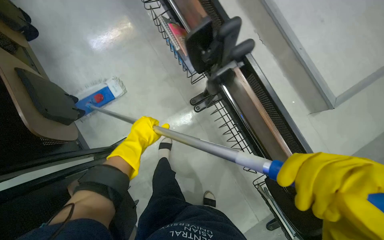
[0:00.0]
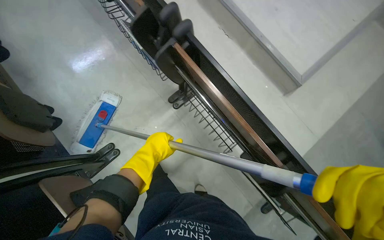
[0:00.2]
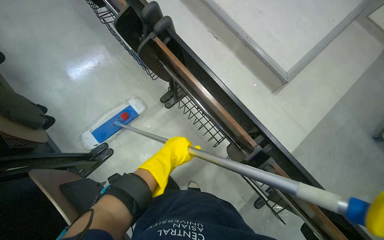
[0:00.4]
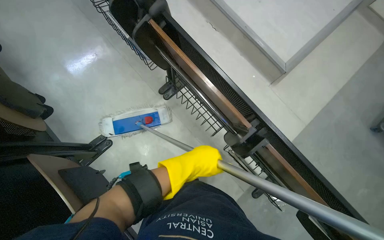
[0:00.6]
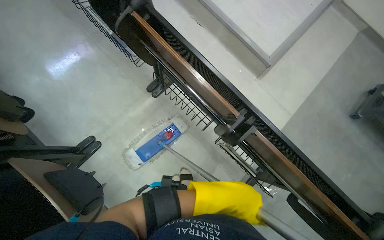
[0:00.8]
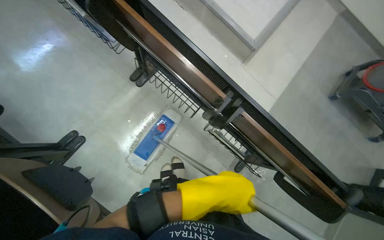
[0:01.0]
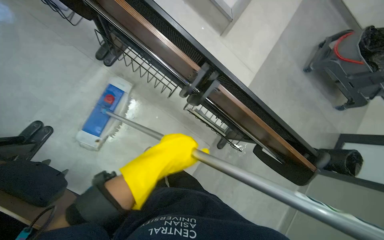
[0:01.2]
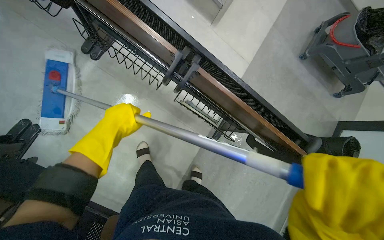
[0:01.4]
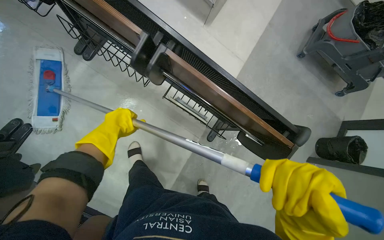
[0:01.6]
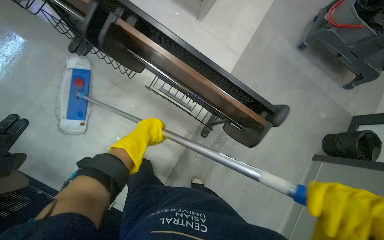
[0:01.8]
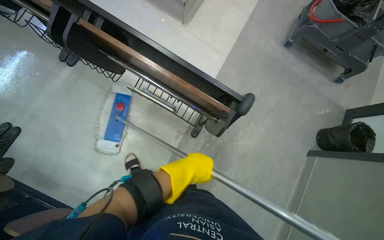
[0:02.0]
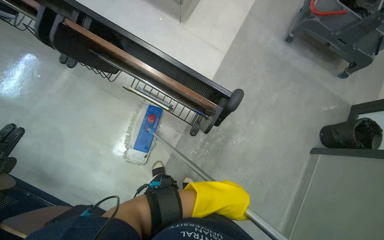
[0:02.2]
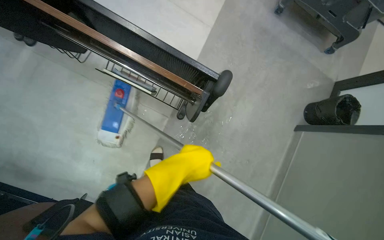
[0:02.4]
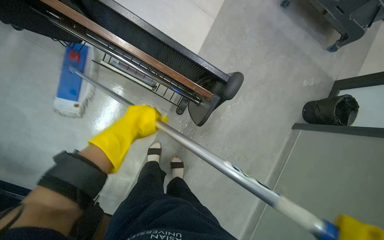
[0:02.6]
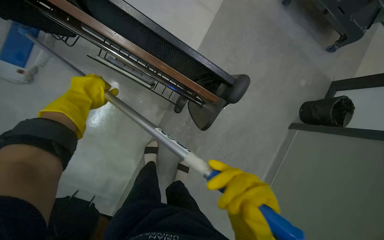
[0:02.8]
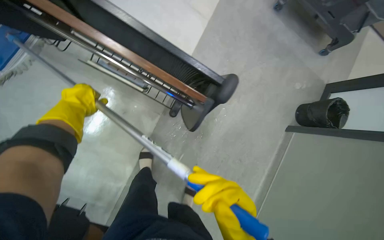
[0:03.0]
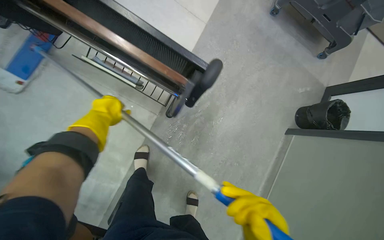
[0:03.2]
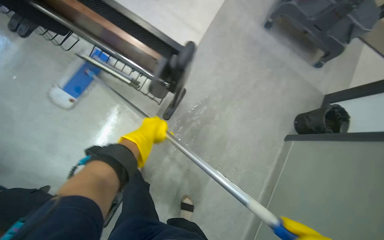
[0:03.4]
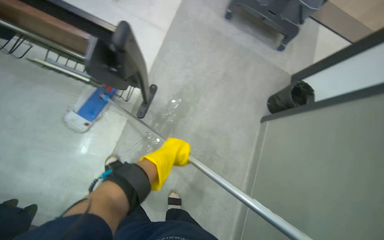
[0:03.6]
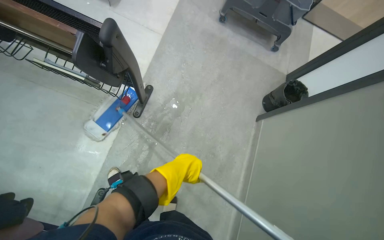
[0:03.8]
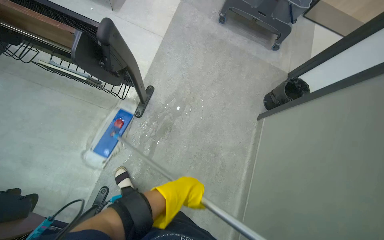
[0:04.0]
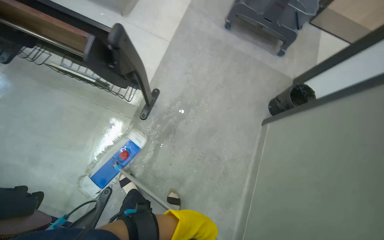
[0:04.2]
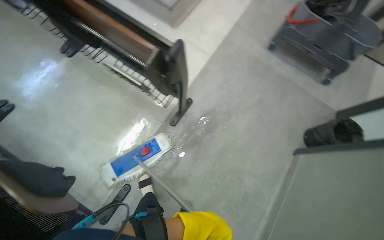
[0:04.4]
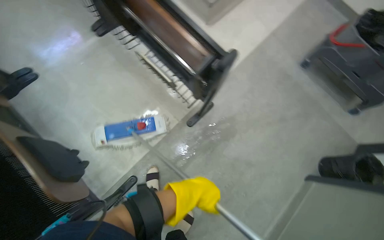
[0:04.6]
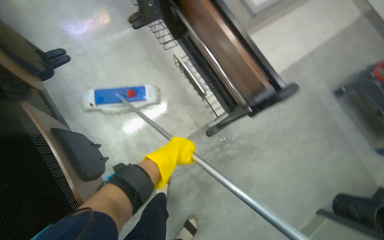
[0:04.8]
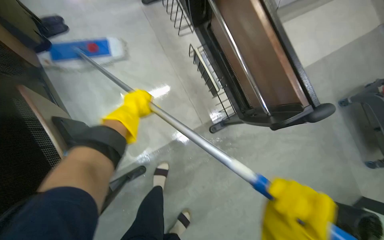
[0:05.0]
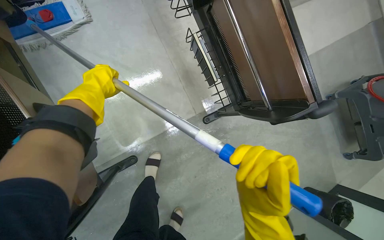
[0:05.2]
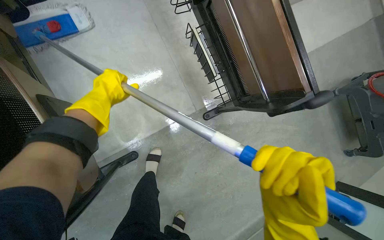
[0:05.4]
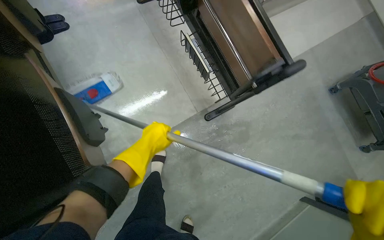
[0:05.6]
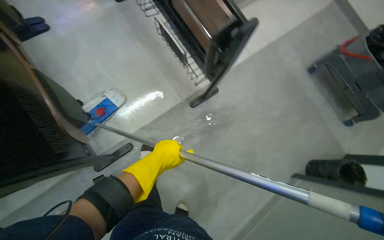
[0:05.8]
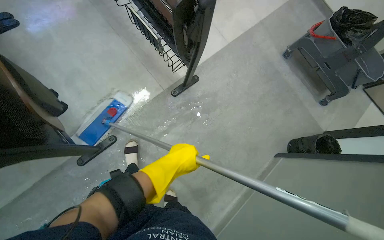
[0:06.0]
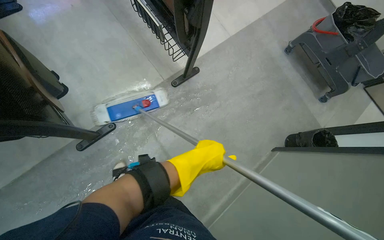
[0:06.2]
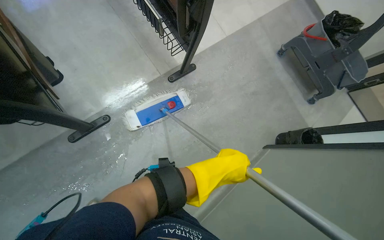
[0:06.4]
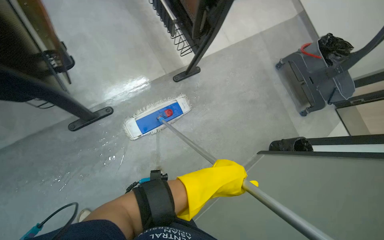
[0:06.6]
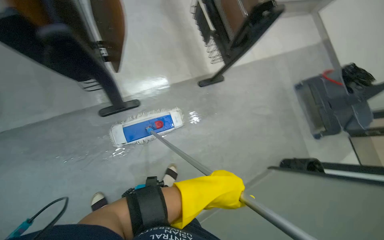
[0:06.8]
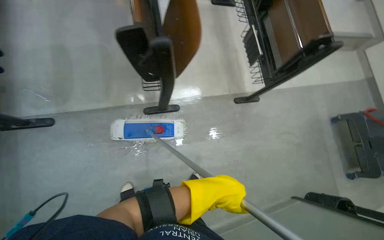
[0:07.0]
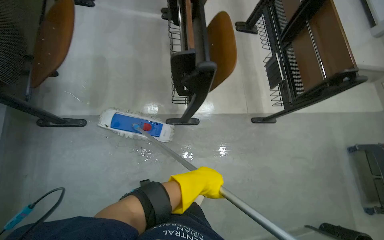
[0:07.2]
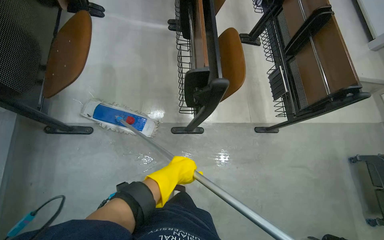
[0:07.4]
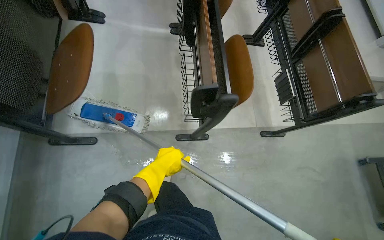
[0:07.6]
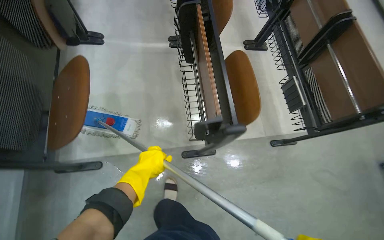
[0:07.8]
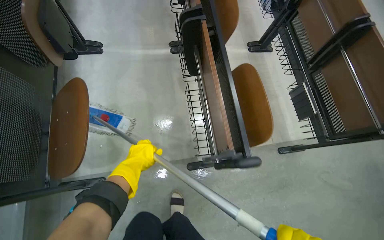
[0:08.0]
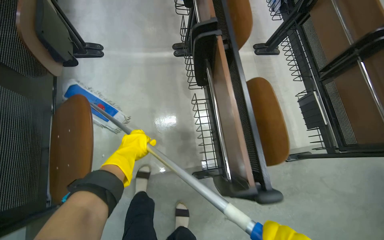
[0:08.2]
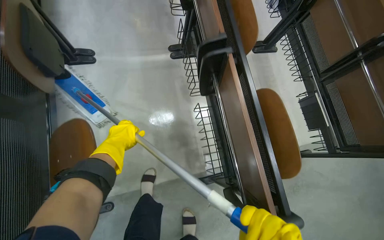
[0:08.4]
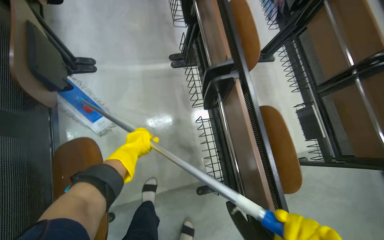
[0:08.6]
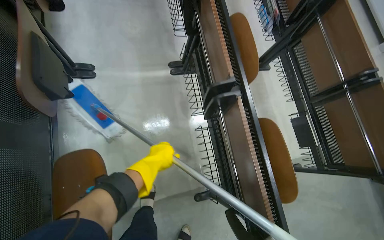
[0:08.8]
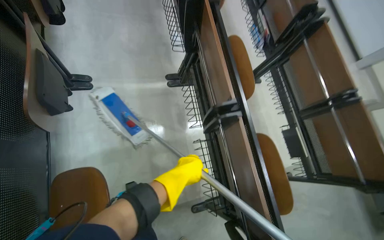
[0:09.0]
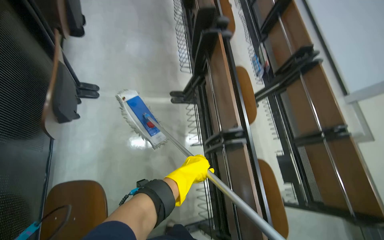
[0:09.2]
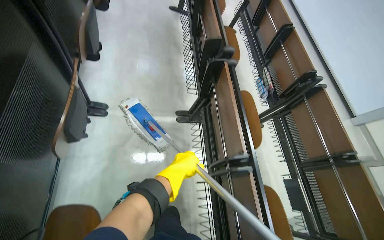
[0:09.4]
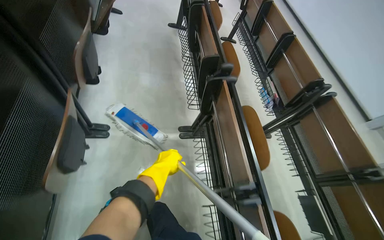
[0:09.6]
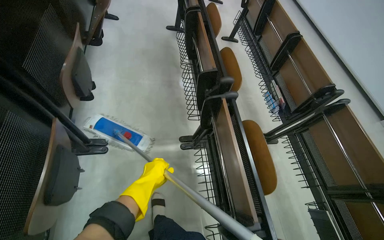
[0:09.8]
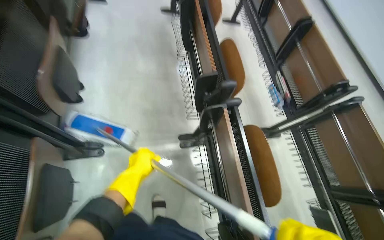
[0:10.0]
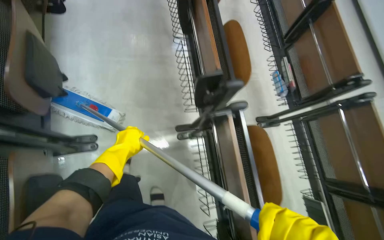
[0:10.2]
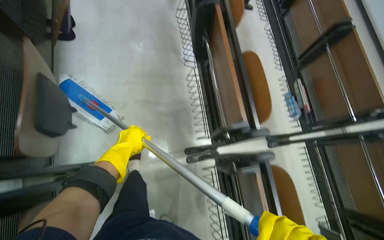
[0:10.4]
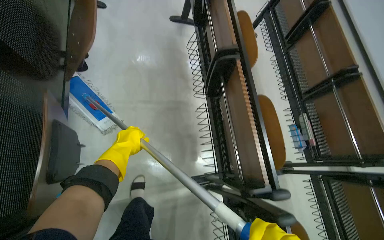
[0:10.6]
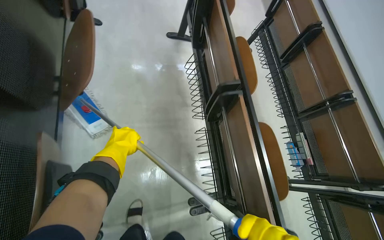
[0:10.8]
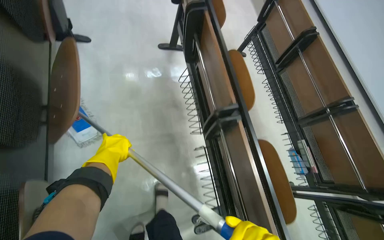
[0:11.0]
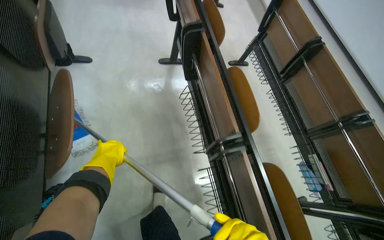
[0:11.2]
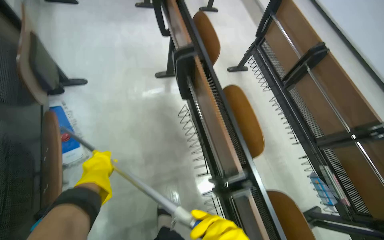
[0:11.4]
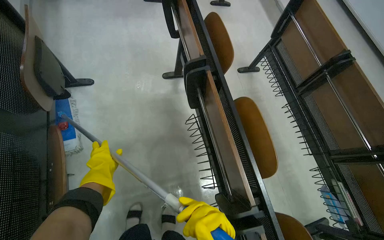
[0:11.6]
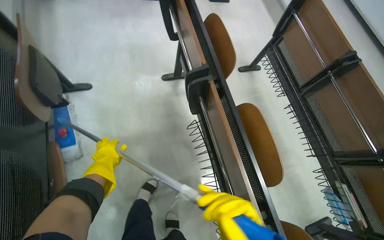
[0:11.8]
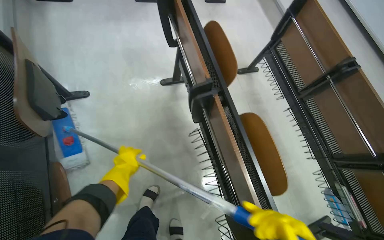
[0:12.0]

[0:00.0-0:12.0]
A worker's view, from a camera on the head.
Job: mopping floor.
The whole recording: Mopping building floor. The worker prepares the mop and mops the floor in the building hallway.
0:00.0 to 0:01.6: The camera travels about 50 cm. The wearer looks some 30 degrees further to the right.
0:01.6 to 0:03.0: The left hand goes to the right and returns, roughly 50 cm each way.
0:03.0 to 0:04.4: The camera pitches upward, by some 15 degrees. The left hand goes about 70 cm to the right and down the picture.
0:06.0 to 0:07.6: The head travels about 70 cm. The view tips upward by about 15 degrees. The scene turns approximately 35 degrees clockwise in the picture.
0:07.6 to 0:09.0: The wearer moves some 70 cm.
0:09.0 to 0:10.4: The camera travels about 60 cm.

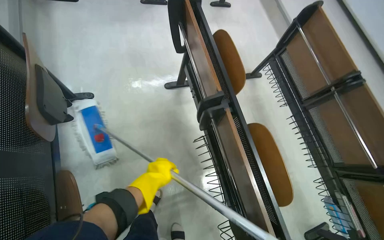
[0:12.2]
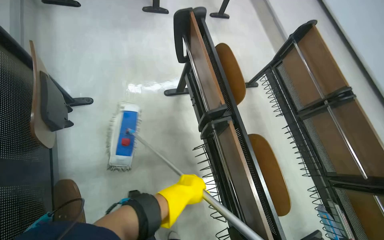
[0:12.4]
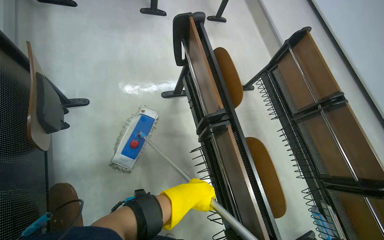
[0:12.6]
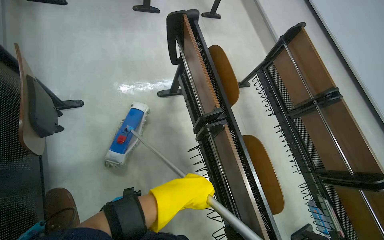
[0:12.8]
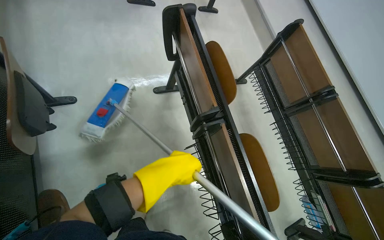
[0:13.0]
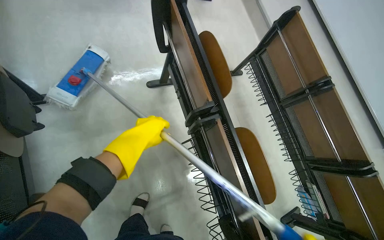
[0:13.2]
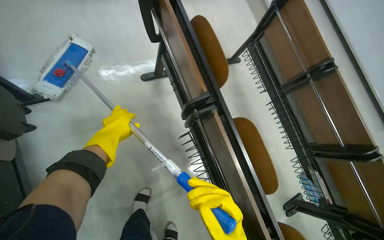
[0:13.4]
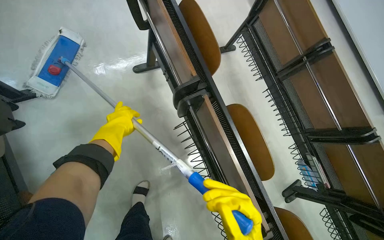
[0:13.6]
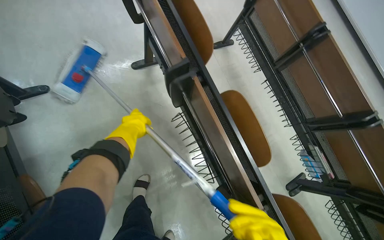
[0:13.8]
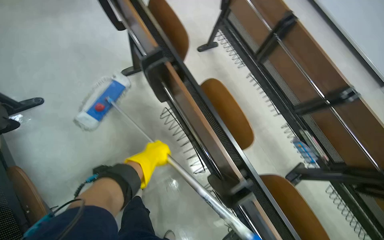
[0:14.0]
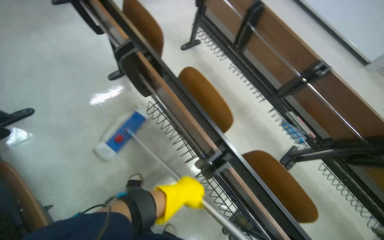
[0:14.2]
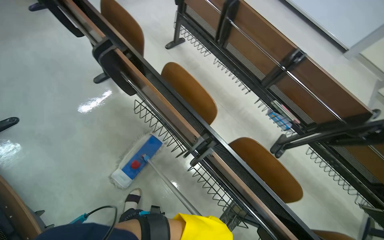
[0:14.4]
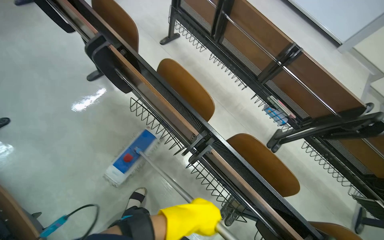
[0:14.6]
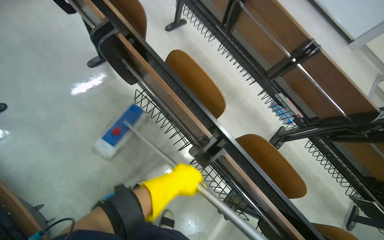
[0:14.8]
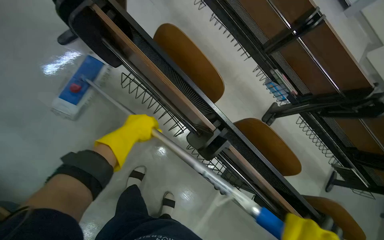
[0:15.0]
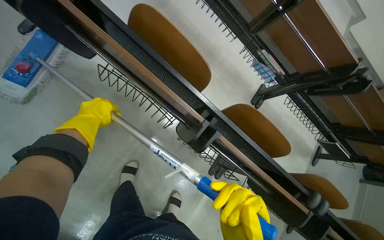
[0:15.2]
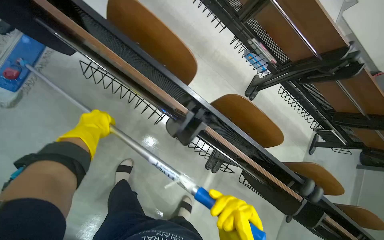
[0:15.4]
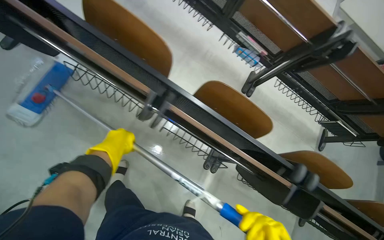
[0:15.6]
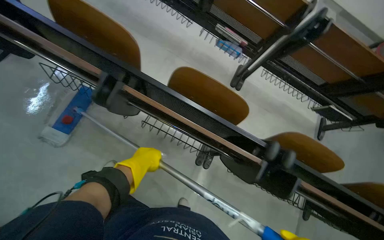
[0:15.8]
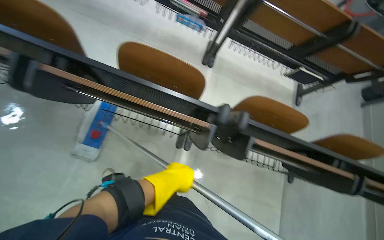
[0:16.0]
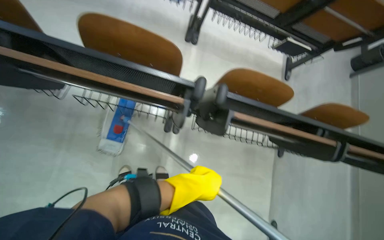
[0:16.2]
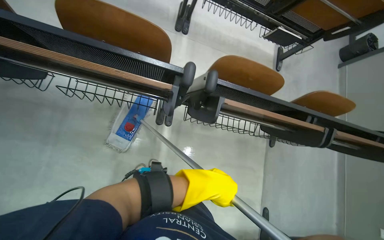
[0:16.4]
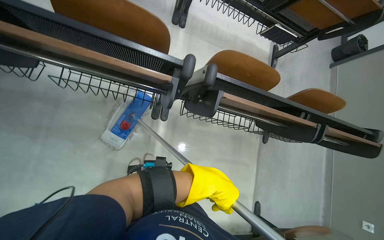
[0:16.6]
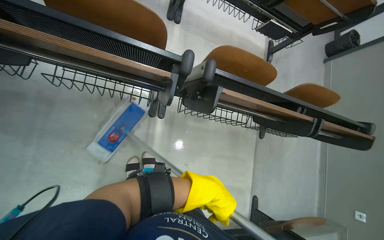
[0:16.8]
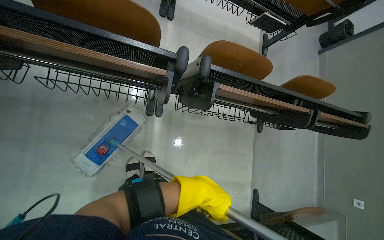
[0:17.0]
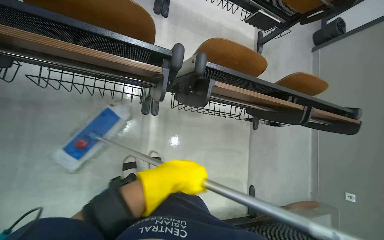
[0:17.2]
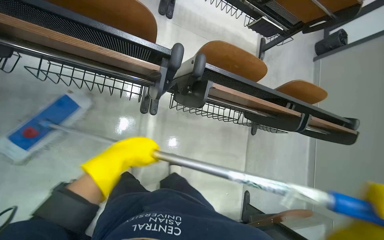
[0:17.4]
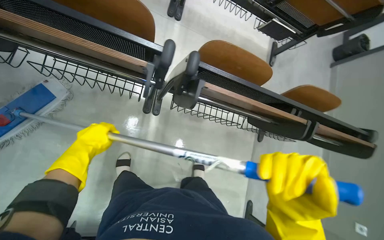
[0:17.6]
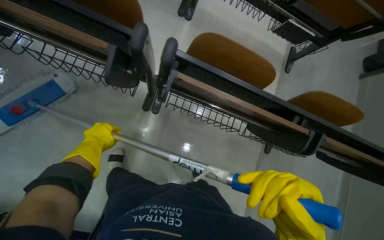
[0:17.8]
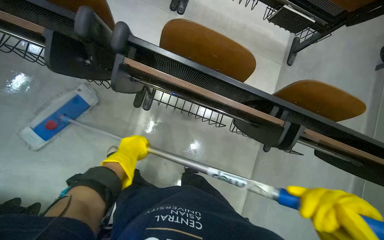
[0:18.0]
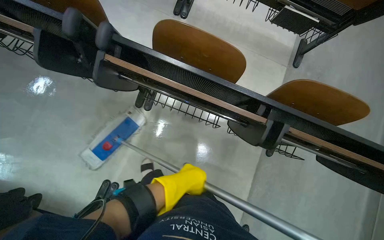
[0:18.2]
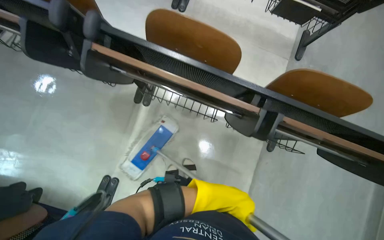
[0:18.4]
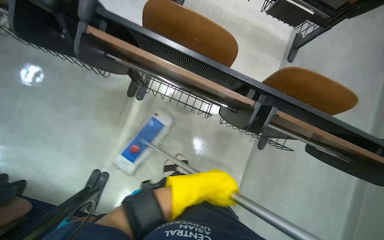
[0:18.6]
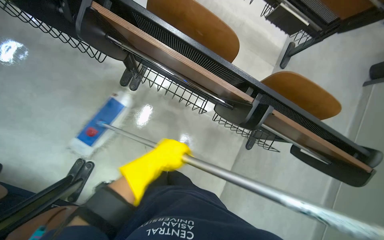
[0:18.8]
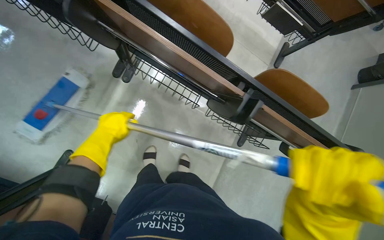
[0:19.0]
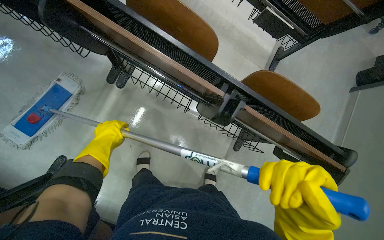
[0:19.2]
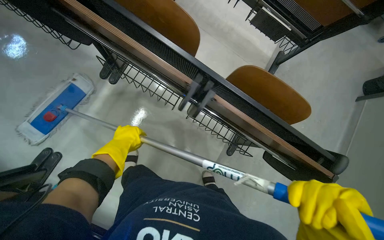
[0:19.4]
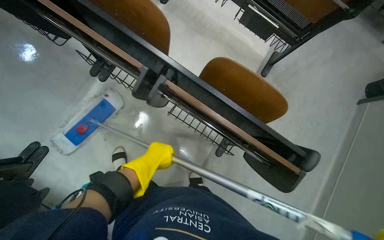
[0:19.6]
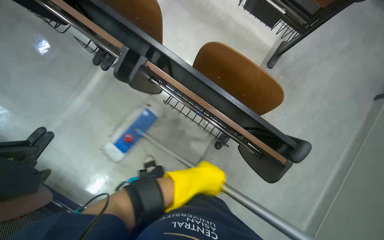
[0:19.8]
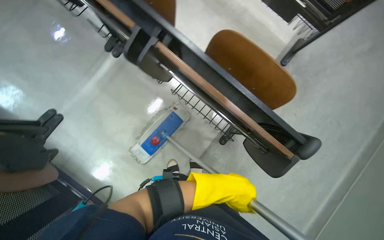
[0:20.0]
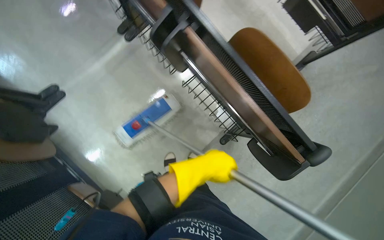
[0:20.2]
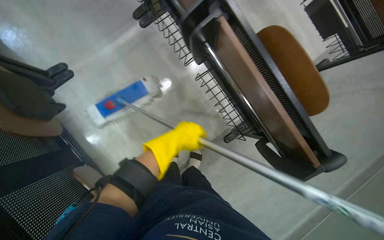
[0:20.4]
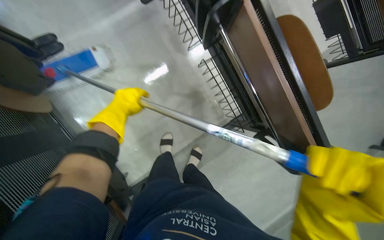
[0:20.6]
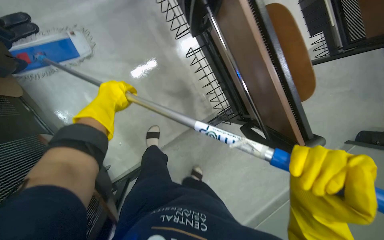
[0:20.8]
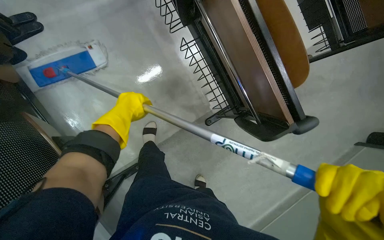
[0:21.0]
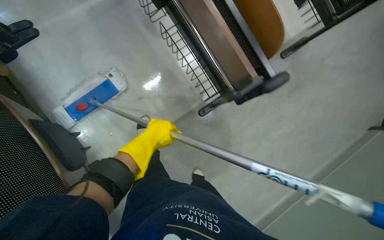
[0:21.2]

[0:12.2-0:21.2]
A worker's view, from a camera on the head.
Job: mopping floor.
The whole recording: Mopping building floor. The worker prepares the mop and mops the floor in the building hallway.
0:12.2 to 0:13.8: The left hand shifts roughly 10 cm up the picture, and reaches approximately 10 cm to the right, then returns.
0:13.8 to 0:15.2: The head rotates roughly 25 degrees to the right. The wearer looks roughly 15 degrees further downward. The left hand travels to the right and back again, about 40 cm each way.
0:15.2 to 0:16.6: The head travels roughly 60 cm. The scene rotates counterclockwise by some 25 degrees.
0:16.6 to 0:18.2: The wearer moves approximately 50 cm.
0:18.2 to 0:19.8: The head travels roughly 50 cm.
